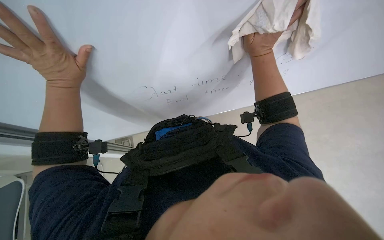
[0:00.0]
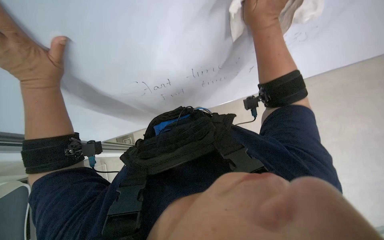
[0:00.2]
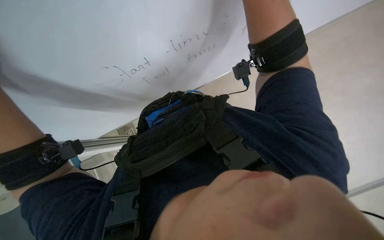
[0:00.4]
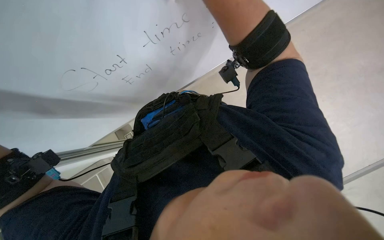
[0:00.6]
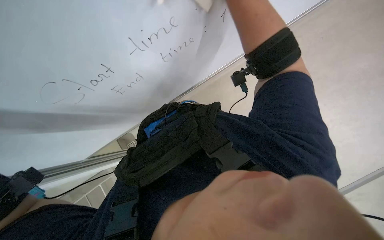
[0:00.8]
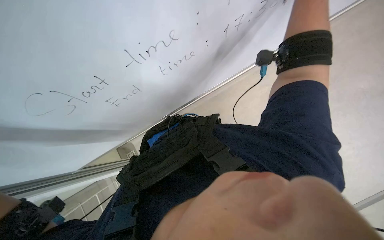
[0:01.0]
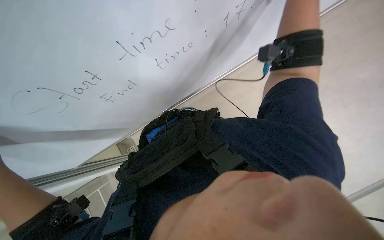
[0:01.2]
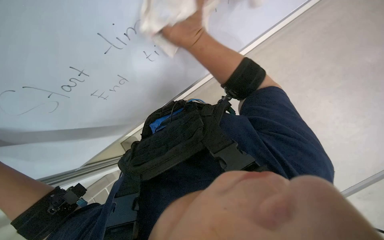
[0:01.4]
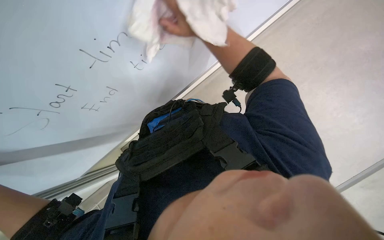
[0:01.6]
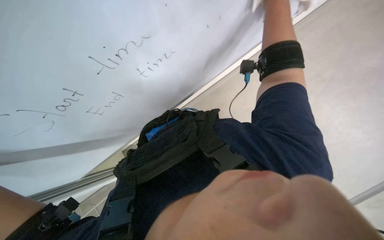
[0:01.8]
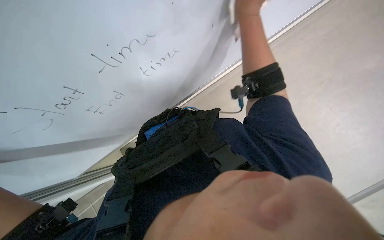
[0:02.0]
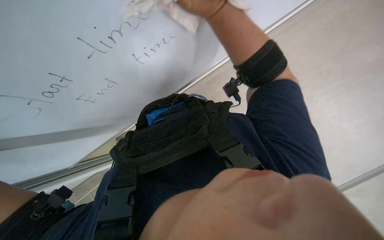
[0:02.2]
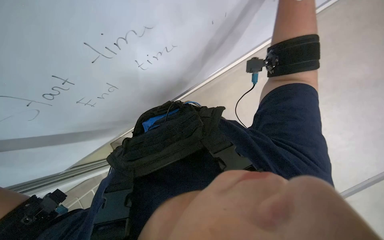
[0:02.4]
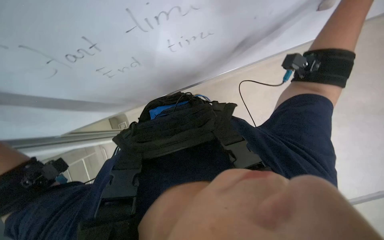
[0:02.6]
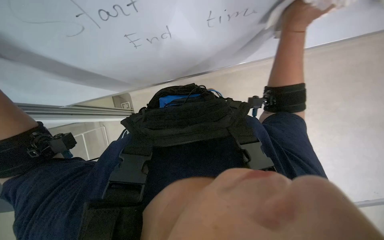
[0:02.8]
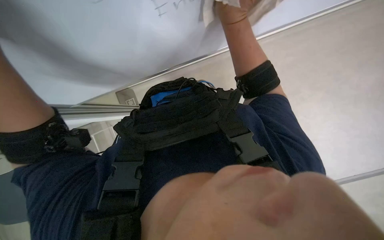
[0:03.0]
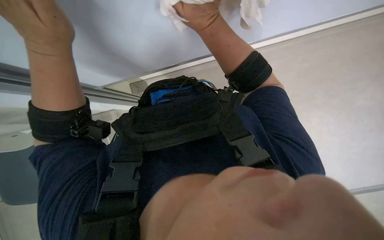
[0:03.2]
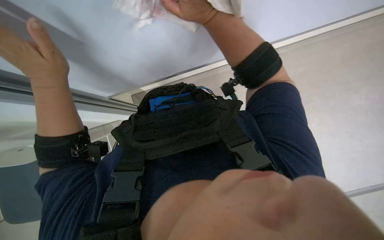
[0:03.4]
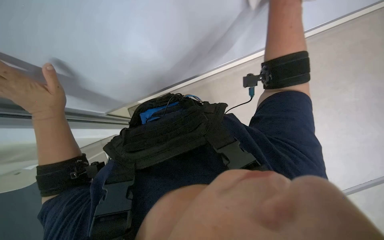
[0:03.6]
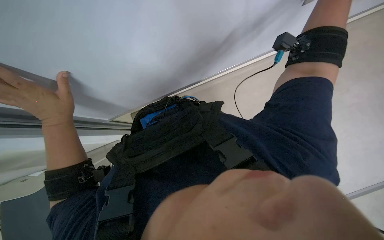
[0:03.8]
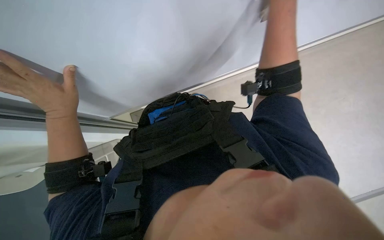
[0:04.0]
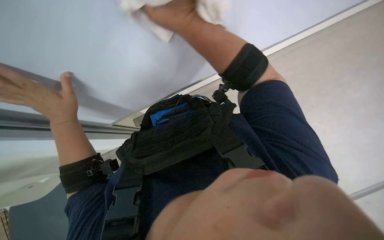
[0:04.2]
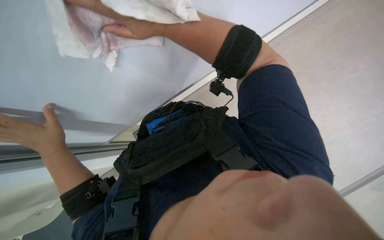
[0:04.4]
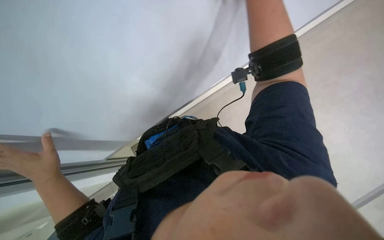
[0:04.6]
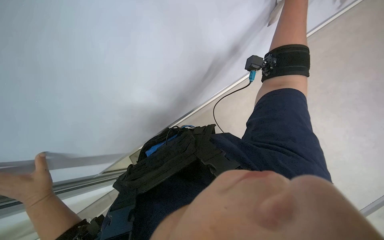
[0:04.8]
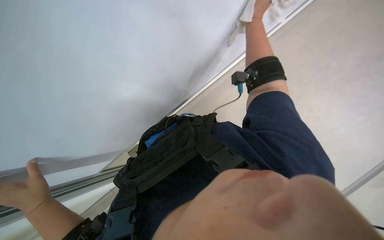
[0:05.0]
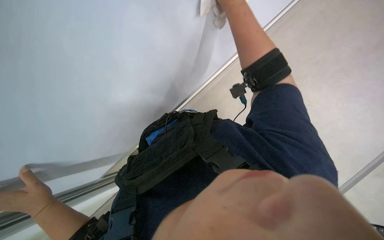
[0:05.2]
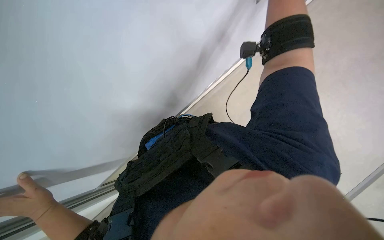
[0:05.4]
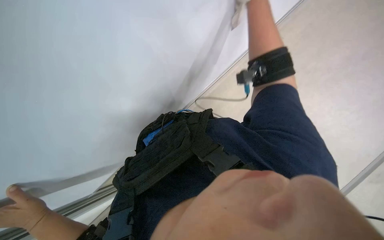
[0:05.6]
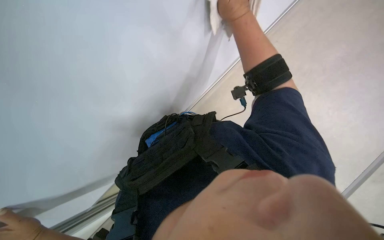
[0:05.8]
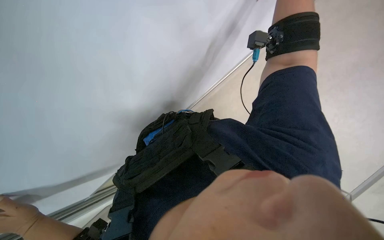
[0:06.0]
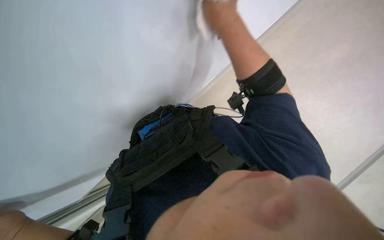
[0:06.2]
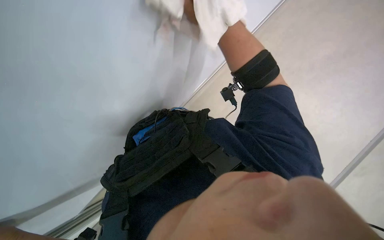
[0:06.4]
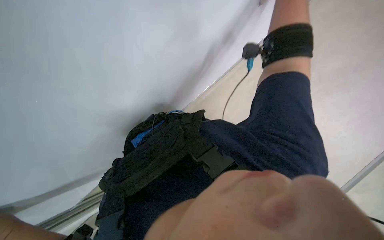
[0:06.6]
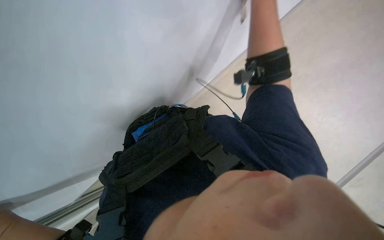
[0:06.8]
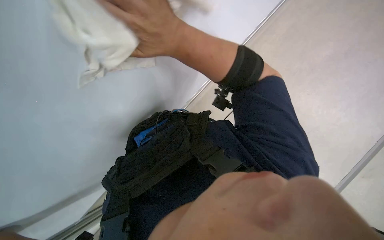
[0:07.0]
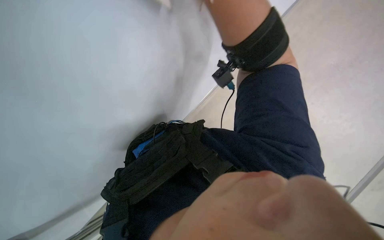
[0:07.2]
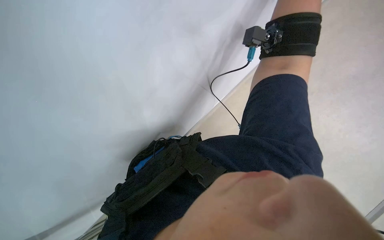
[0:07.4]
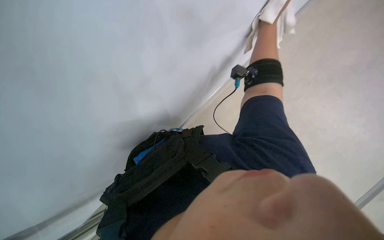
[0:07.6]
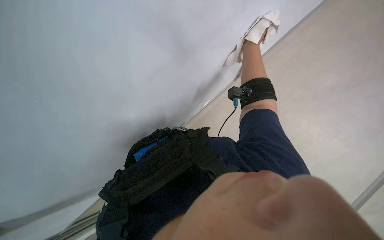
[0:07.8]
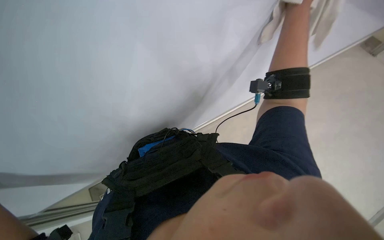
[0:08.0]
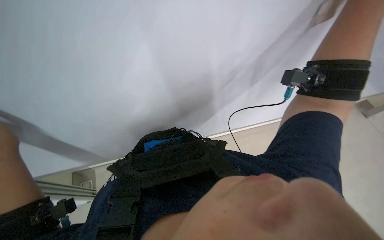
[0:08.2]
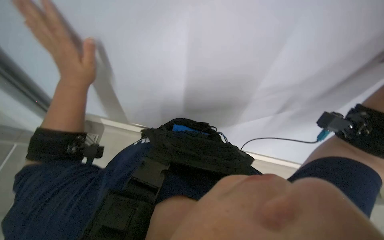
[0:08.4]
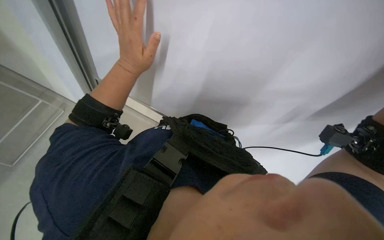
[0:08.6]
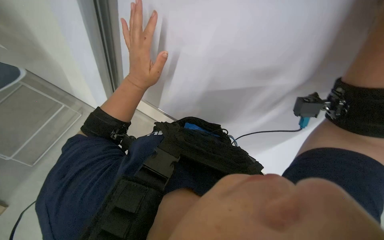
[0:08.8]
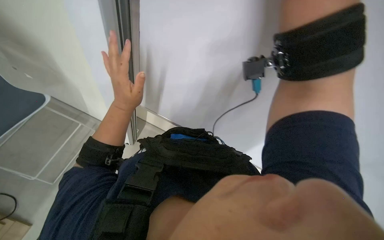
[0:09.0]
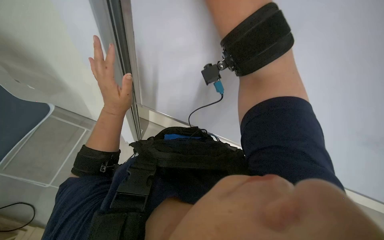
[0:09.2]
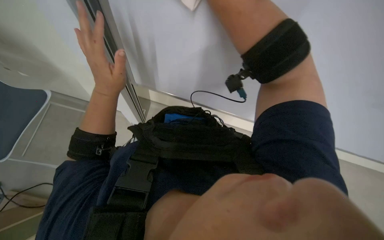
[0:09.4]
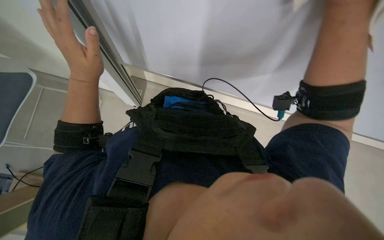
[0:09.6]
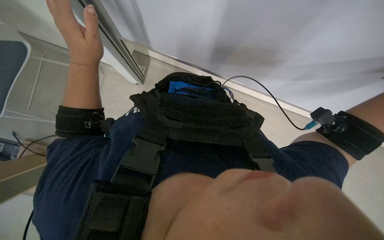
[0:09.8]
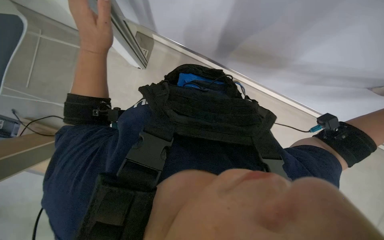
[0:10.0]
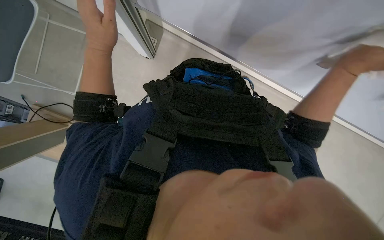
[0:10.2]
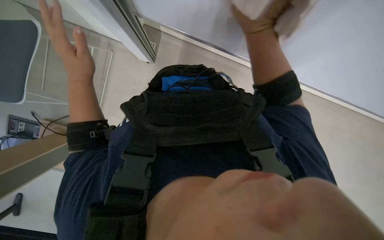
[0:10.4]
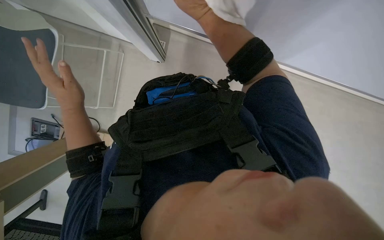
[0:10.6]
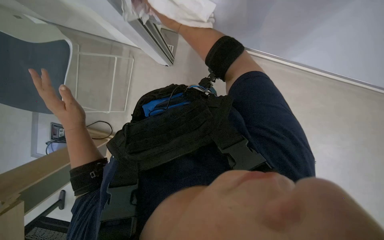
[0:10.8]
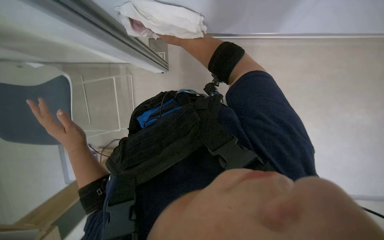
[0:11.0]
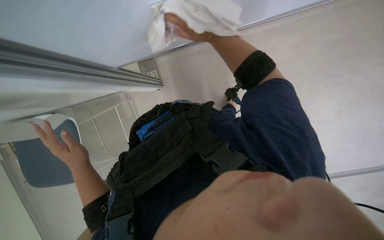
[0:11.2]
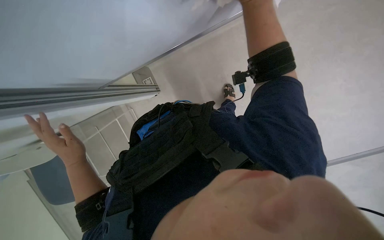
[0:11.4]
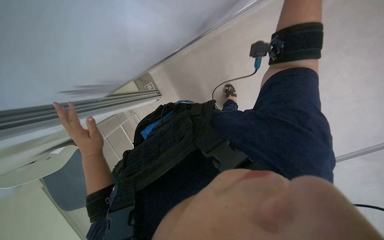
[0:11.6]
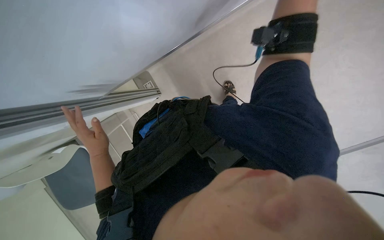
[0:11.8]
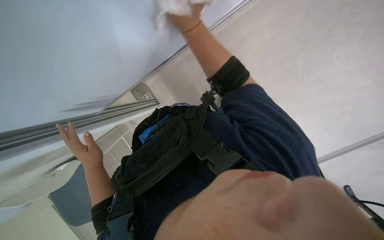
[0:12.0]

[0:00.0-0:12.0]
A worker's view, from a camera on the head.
Job: wiping surfaces.
The whole recording: Wiping whiteboard surface. The worker wipes the whiteboard surface with a white cloth.
0:00.0 to 0:01.6: The wearer looks some 40 degrees further to the right. The camera pitches downward, by roughly 15 degrees.
0:03.0 to 0:04.4: The right hand goes roughly 10 cm to the left.
0:07.6 to 0:09.0: The head turns to the left by approximately 30 degrees.
0:09.0 to 0:10.4: The view tilts approximately 10 degrees downward. The left hand goes approximately 10 cm to the left.
0:10.4 to 0:12.0: The camera sweeps to the left, by approximately 15 degrees. The wearer looks about 15 degrees further downward. The left hand travels down the picture by approximately 30 cm.

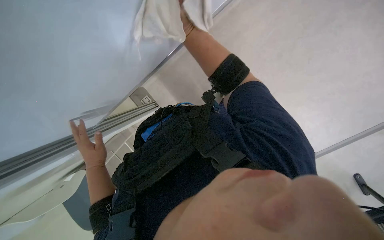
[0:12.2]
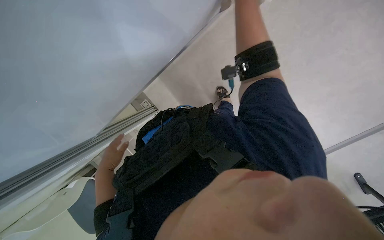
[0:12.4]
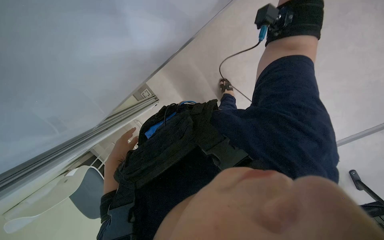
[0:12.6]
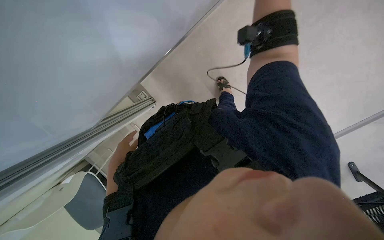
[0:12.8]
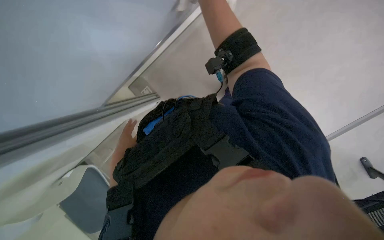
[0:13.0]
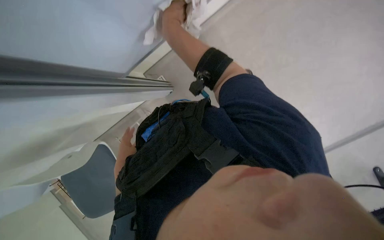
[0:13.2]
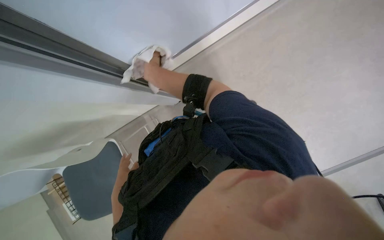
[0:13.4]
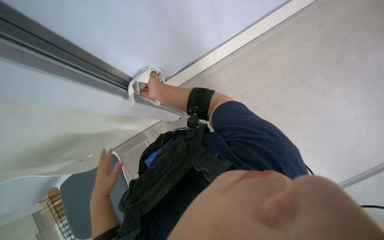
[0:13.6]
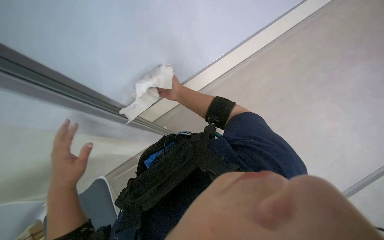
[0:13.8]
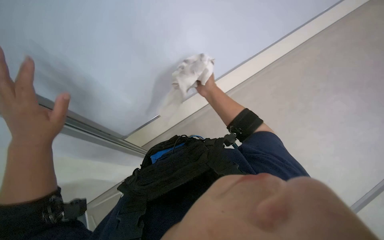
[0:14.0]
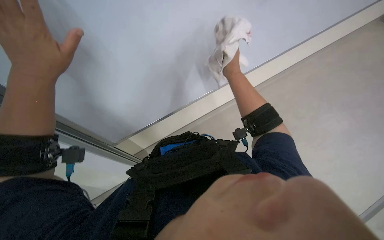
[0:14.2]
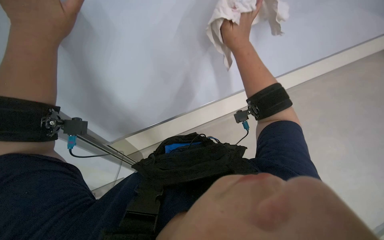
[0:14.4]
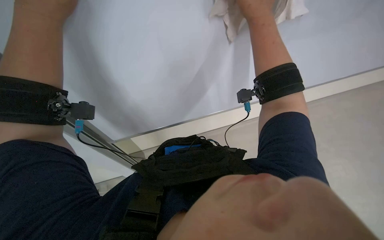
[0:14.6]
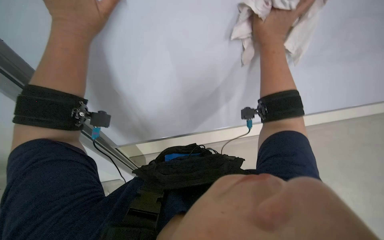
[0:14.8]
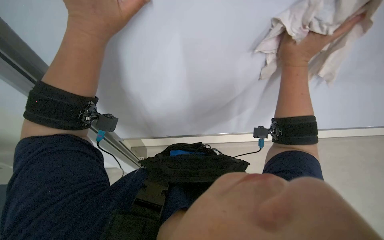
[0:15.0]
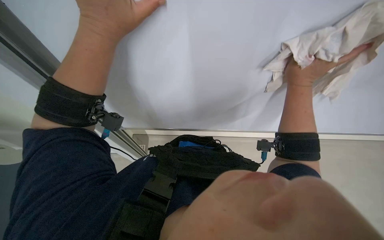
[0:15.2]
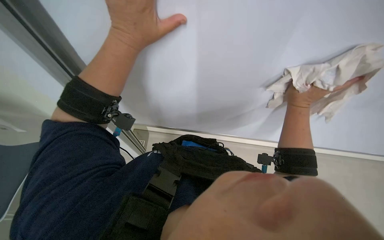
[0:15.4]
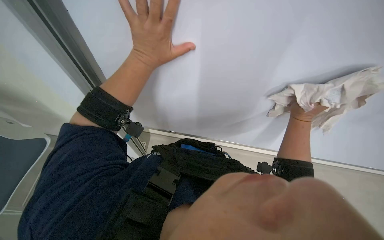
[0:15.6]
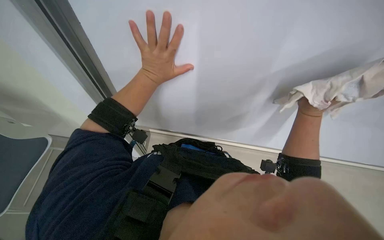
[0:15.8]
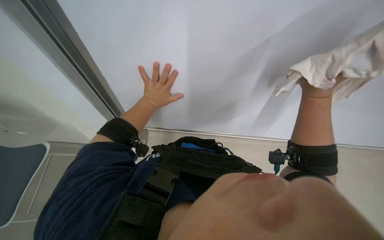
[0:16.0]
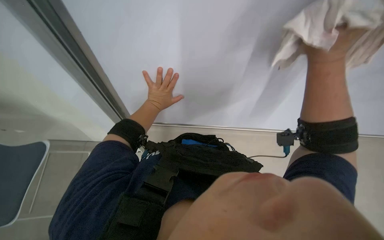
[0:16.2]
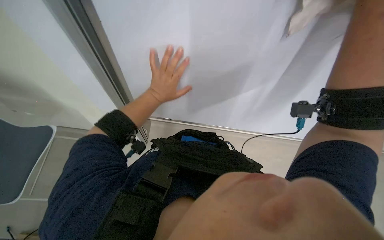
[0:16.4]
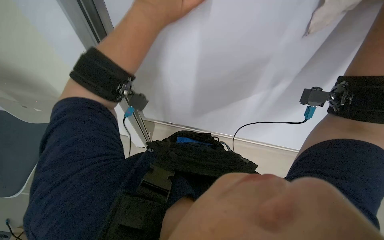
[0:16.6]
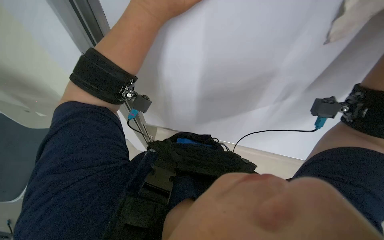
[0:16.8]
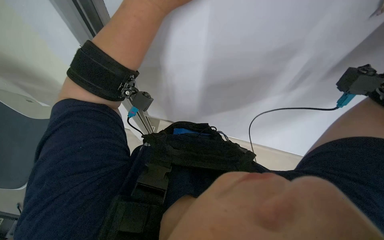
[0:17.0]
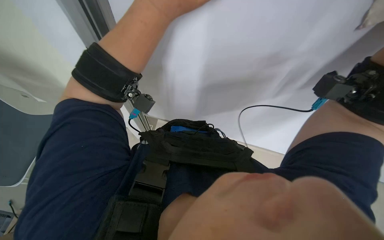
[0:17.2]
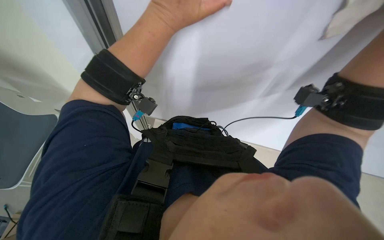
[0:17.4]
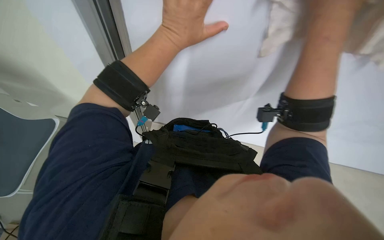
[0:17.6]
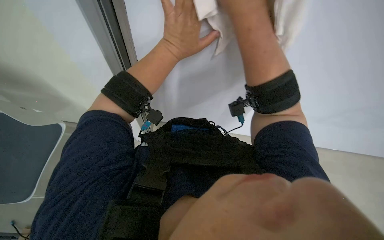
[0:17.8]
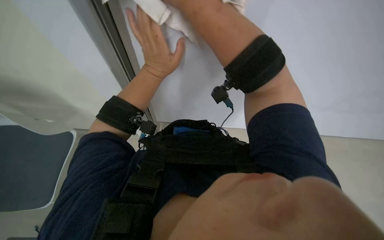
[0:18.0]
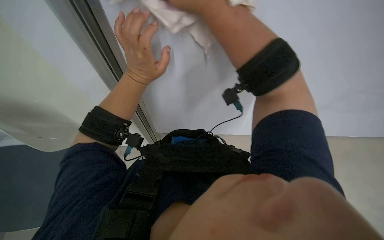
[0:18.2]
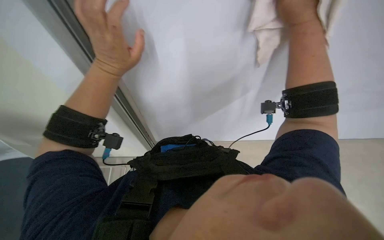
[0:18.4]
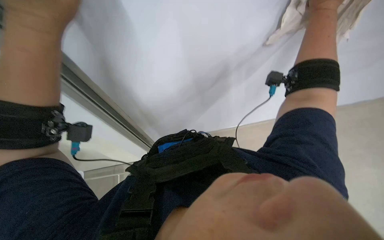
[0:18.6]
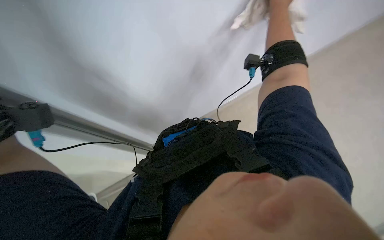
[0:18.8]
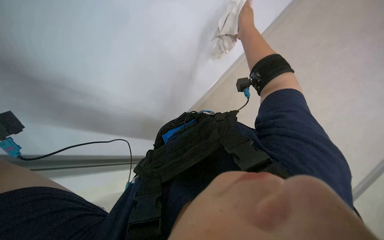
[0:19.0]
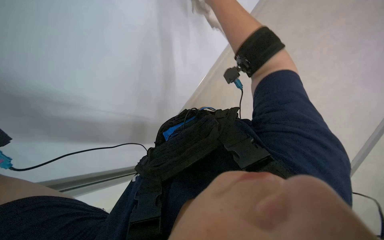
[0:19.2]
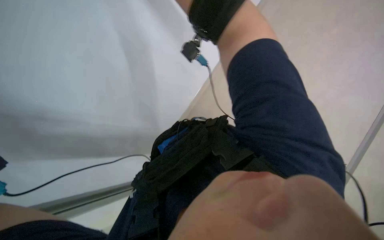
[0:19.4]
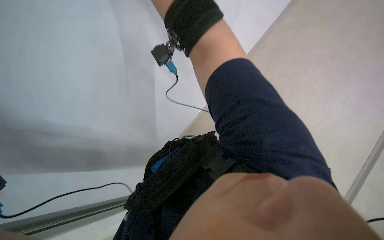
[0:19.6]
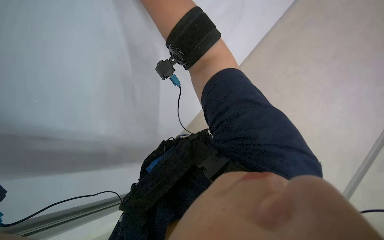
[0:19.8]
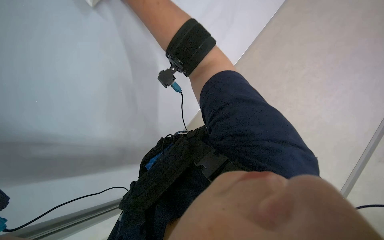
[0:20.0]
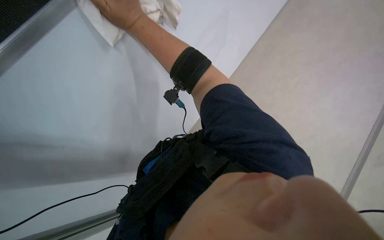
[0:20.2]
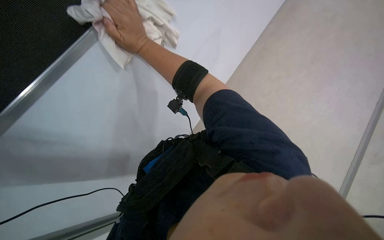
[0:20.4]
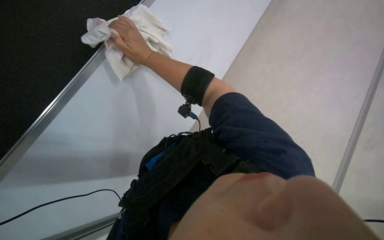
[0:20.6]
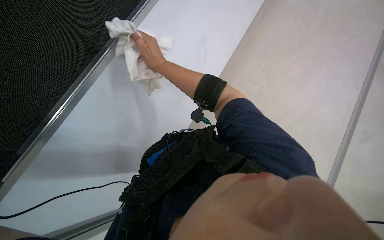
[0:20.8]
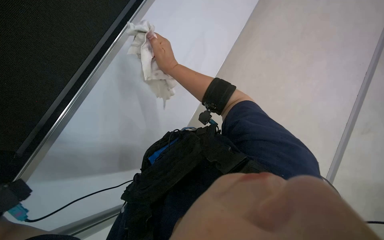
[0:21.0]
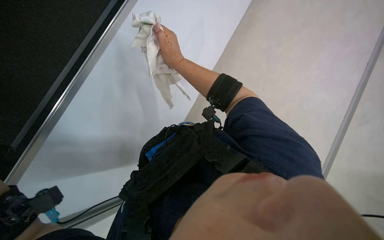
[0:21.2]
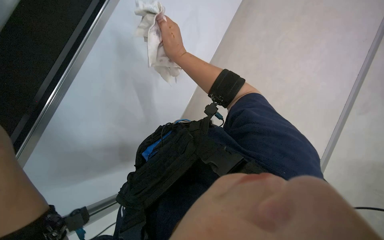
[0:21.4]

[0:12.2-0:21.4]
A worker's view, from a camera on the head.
Job: wiping surfaces.
The whole recording: Wiping whiteboard surface. The worker wipes the whiteboard surface with a white cloth.
0:12.2 to 0:13.8: The left hand goes some 35 cm nearer to the camera.
0:13.8 to 0:15.2: The head turns to the left by roughly 40 degrees.
0:15.2 to 0:16.8: The left hand reaches roughly 25 cm farther from the camera, then returns.
0:18.4 to 0:19.8: The view tips upward by some 20 degrees.
